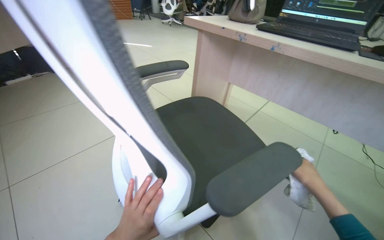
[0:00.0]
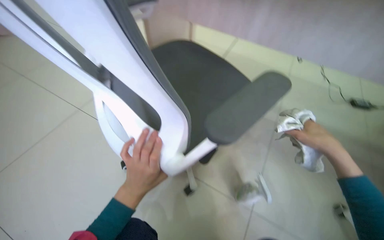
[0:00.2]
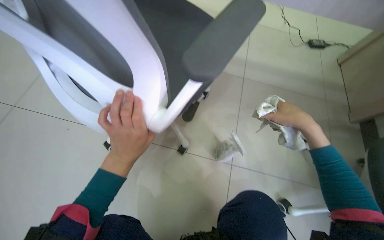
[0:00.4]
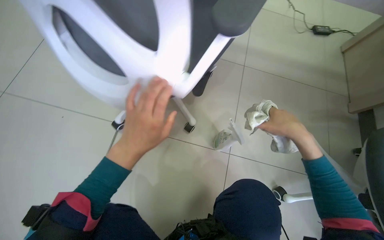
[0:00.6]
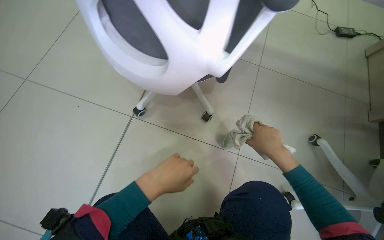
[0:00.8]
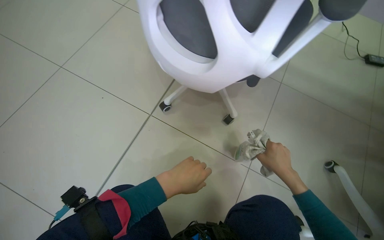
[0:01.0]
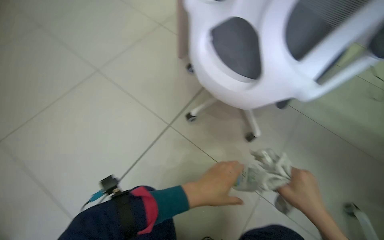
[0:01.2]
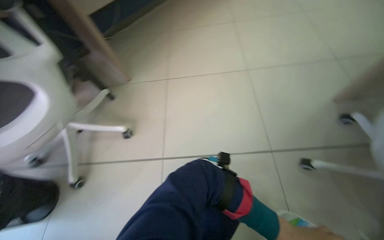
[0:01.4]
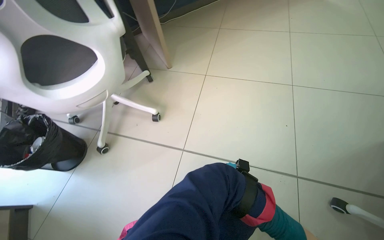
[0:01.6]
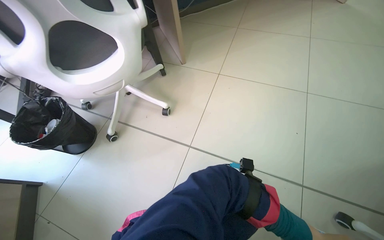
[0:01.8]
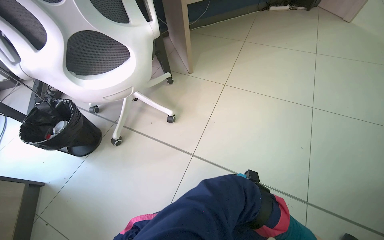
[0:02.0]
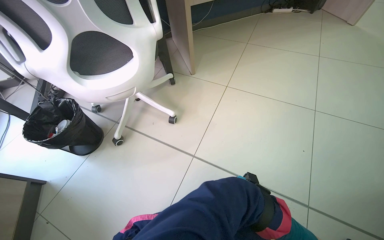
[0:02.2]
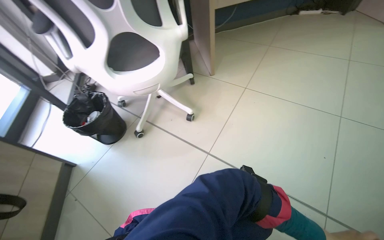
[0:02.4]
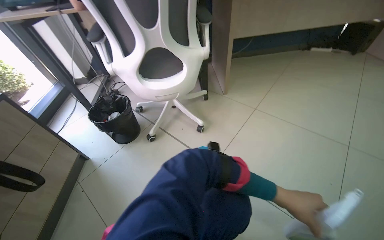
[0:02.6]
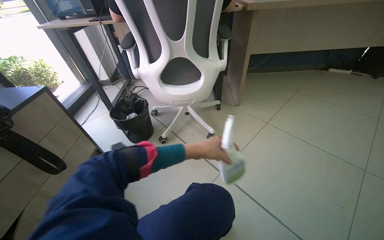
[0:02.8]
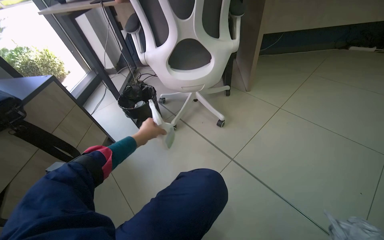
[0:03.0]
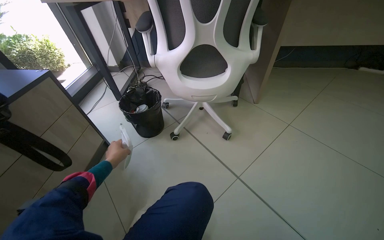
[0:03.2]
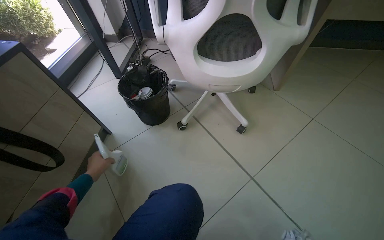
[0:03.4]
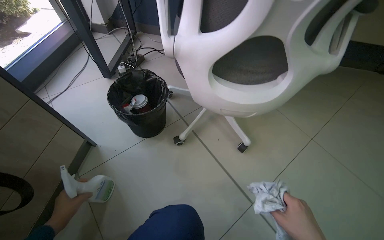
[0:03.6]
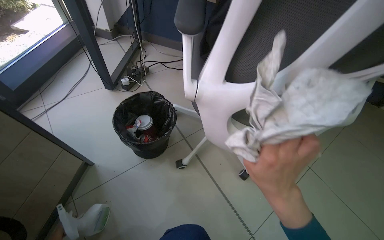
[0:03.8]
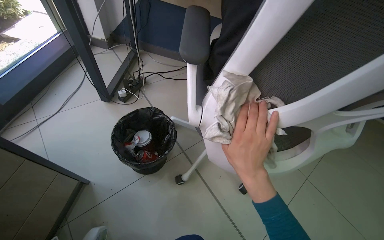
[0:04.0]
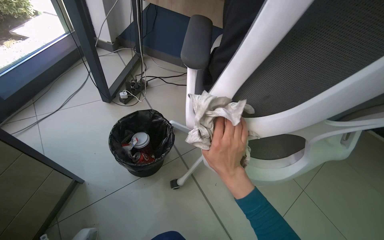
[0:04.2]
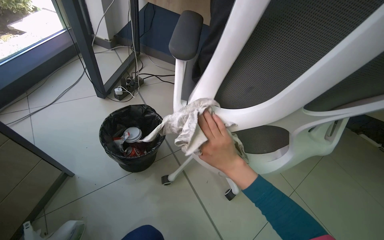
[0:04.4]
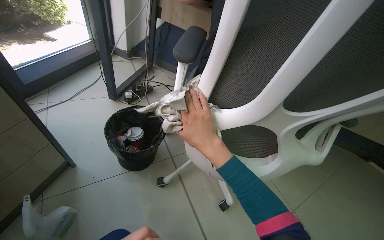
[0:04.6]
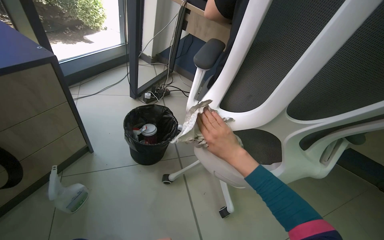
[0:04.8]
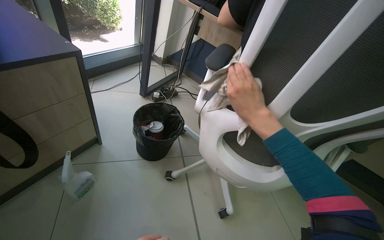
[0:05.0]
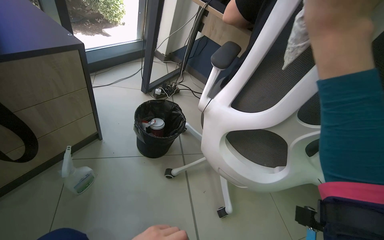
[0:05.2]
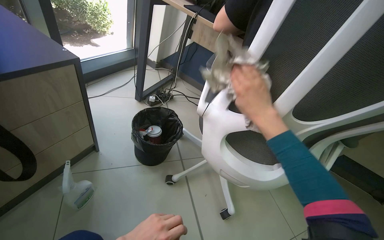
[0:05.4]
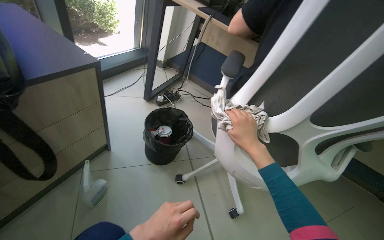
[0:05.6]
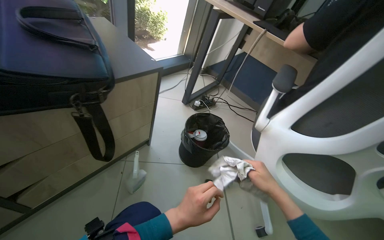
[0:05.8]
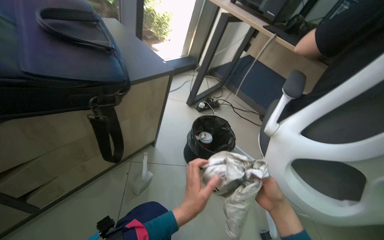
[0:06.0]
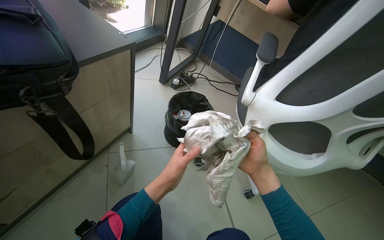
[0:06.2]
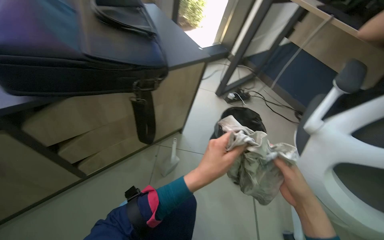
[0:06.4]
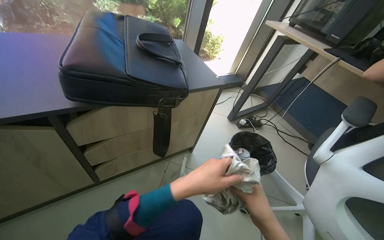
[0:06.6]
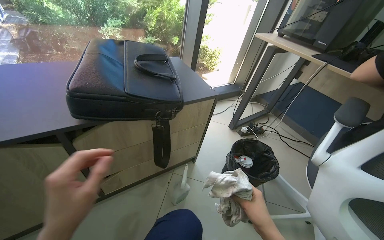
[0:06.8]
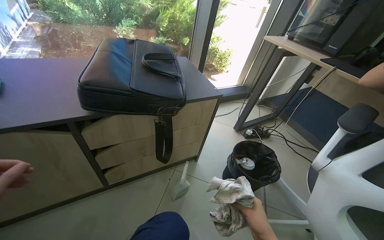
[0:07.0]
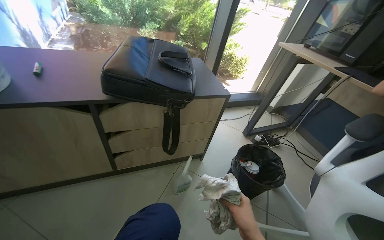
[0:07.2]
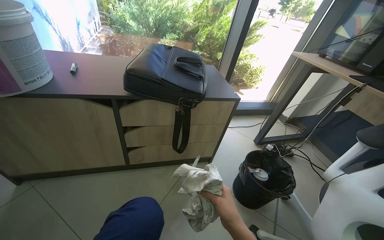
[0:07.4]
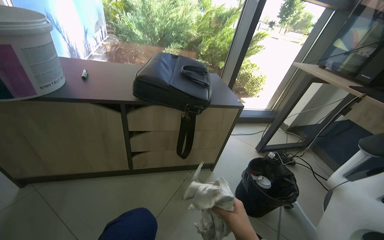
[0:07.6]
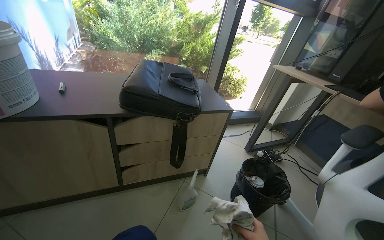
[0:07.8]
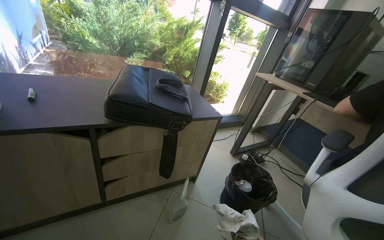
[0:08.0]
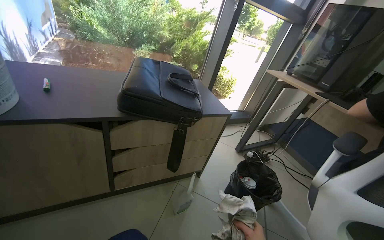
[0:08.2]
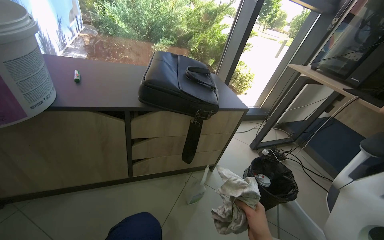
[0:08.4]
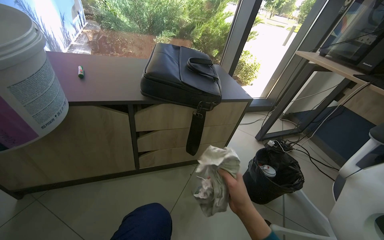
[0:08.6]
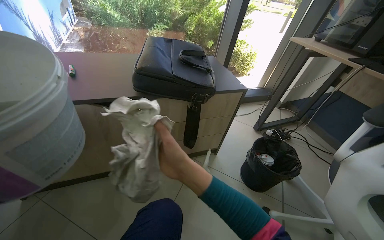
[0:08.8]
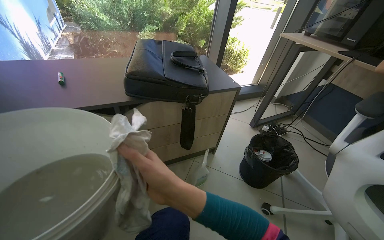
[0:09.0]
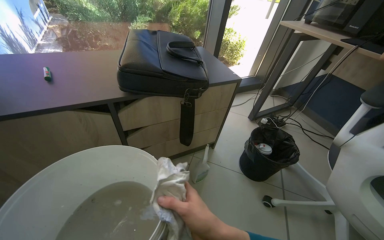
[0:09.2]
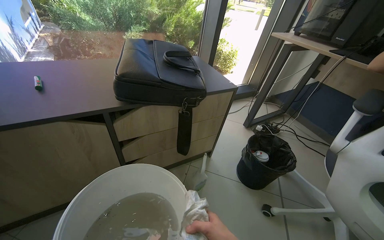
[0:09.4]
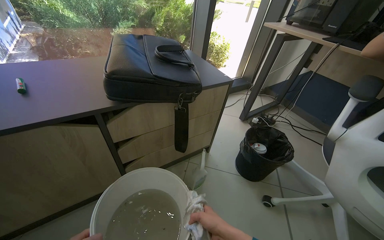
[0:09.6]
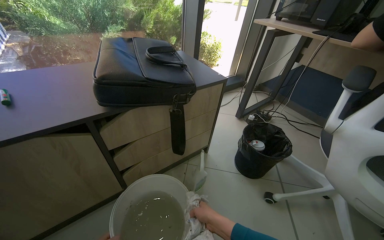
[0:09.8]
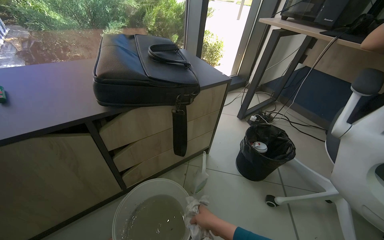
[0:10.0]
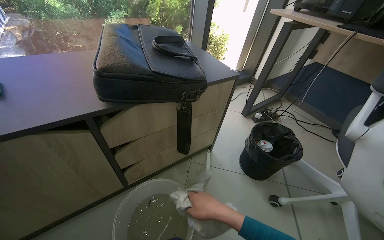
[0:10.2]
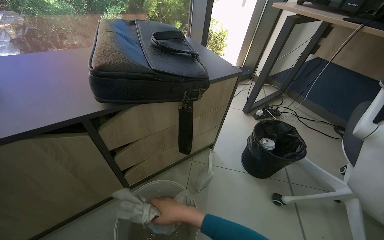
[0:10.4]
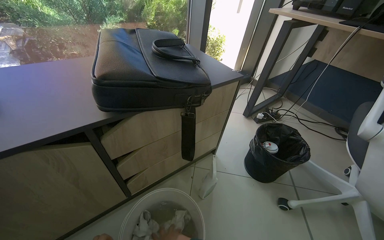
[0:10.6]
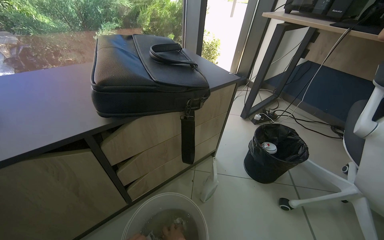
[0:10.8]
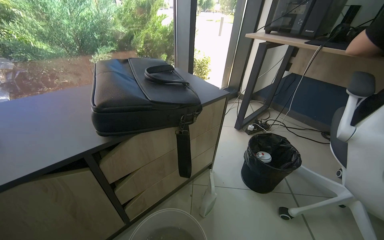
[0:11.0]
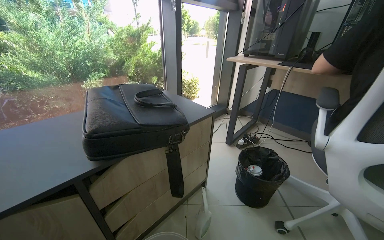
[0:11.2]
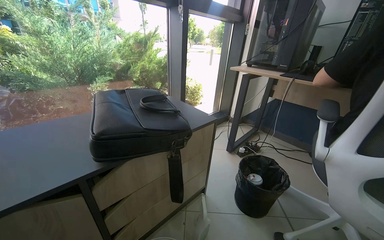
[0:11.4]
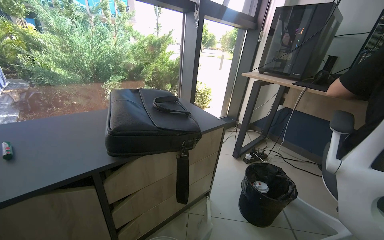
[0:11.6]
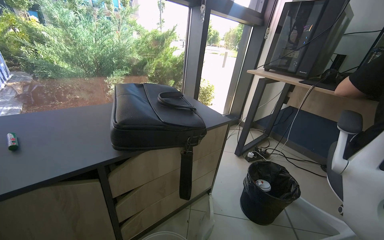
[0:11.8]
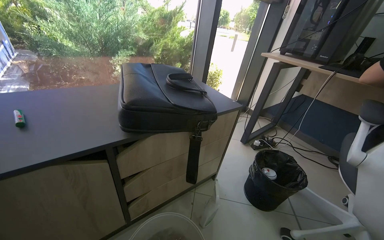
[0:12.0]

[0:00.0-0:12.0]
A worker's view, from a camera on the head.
Job: wiping surfaces.
The whole recording: Cleaning office chair. The worker cleans the base, wheels, seat, and back of office chairs with a cloth and spray, periodically rinsing the cloth in a bucket.
0:00.0 to 0:01.6: The head rotates about 60 degrees to the left. The wearer looks about 20 degrees further downward.
0:01.6 to 0:03.0: The wearer looks approximately 30 degrees further to the left.
0:03.0 to 0:04.4: The head travels approximately 60 cm.
0:04.4 to 0:06.0: The wearer looks roughly 30 degrees further to the left. The wearer looks some 15 degrees further upward.
0:06.0 to 0:07.6: The wearer looks approximately 35 degrees further to the left. The view tilts some 15 degrees upward.
0:10.4 to 0:12.0: The view tips upward by approximately 15 degrees.

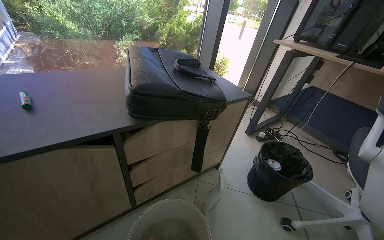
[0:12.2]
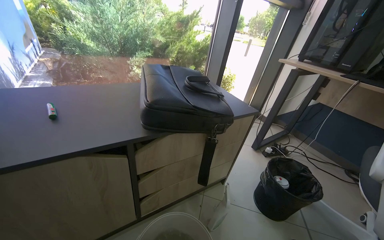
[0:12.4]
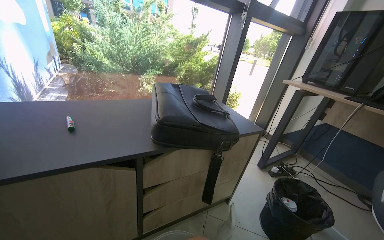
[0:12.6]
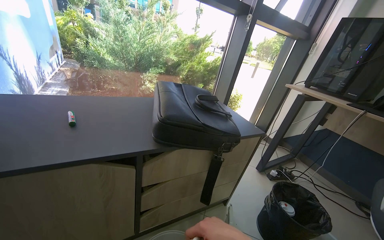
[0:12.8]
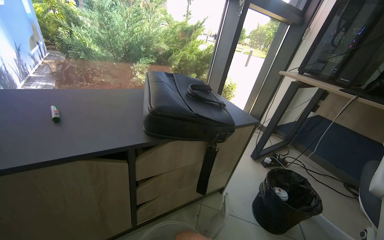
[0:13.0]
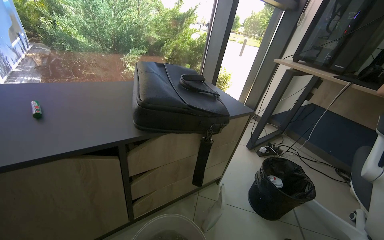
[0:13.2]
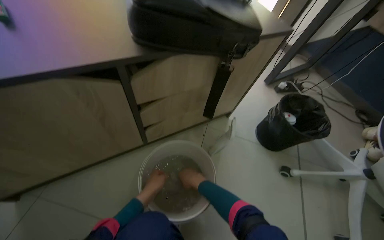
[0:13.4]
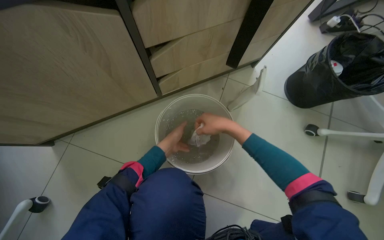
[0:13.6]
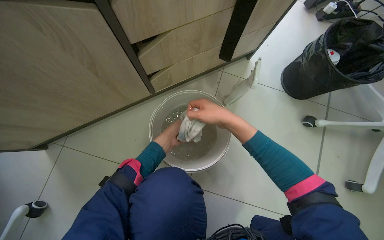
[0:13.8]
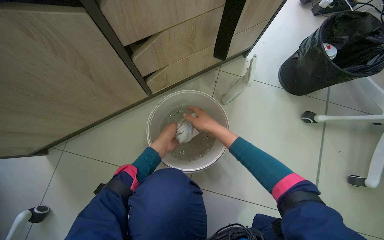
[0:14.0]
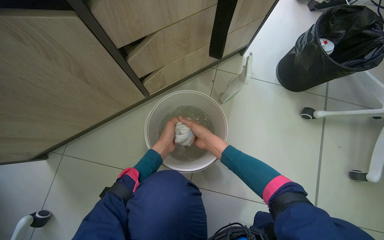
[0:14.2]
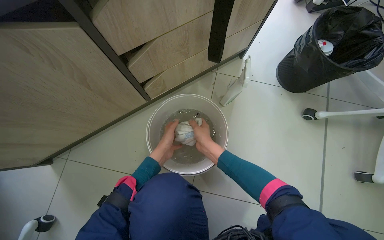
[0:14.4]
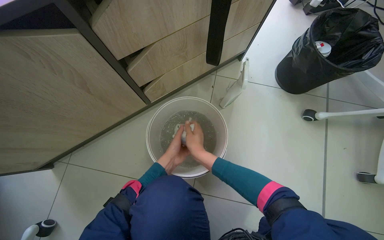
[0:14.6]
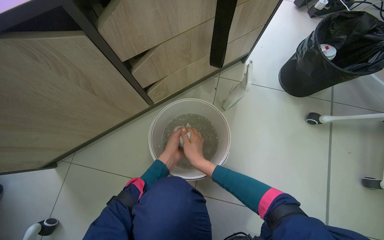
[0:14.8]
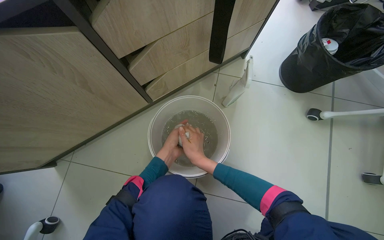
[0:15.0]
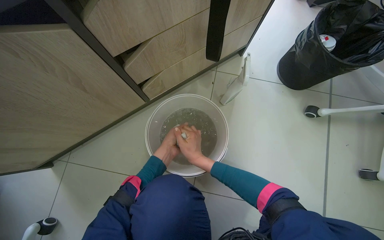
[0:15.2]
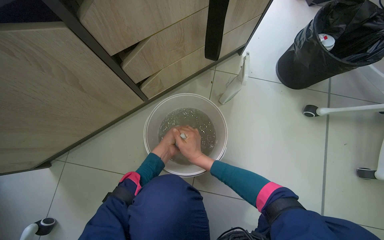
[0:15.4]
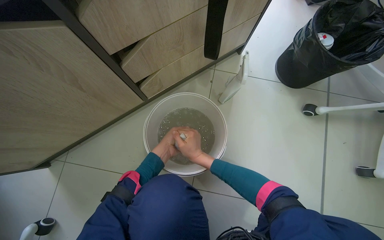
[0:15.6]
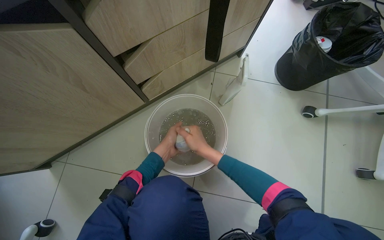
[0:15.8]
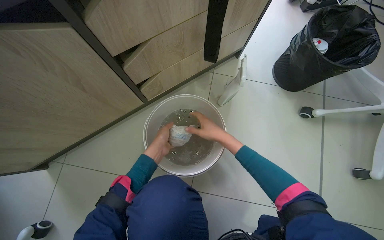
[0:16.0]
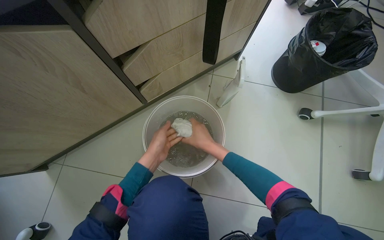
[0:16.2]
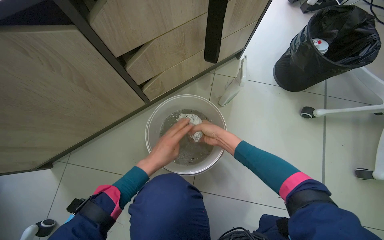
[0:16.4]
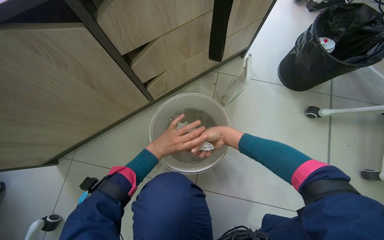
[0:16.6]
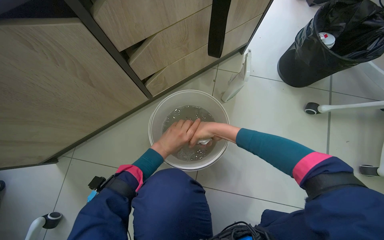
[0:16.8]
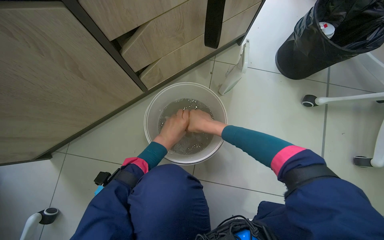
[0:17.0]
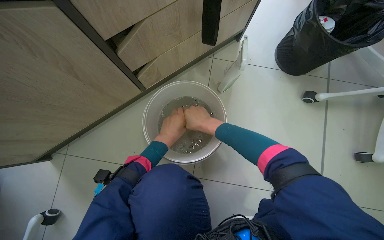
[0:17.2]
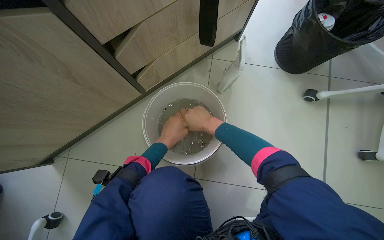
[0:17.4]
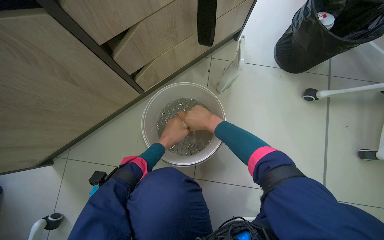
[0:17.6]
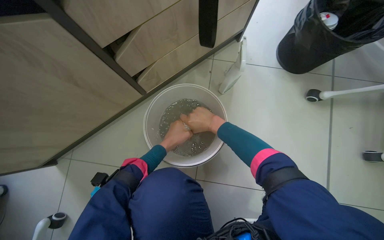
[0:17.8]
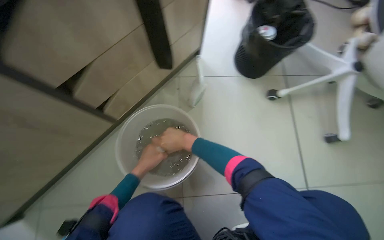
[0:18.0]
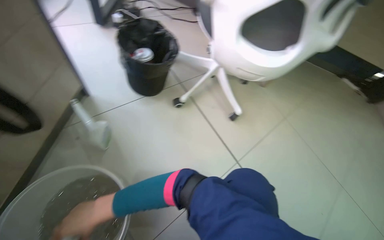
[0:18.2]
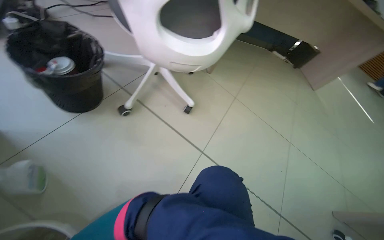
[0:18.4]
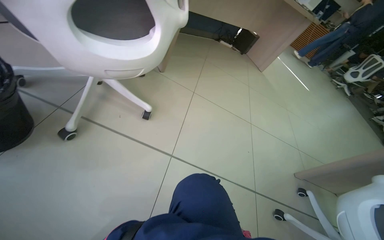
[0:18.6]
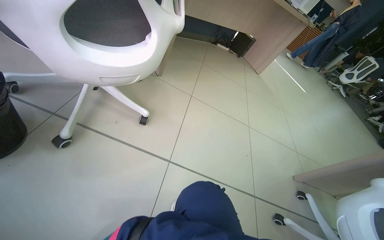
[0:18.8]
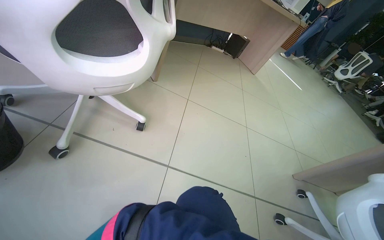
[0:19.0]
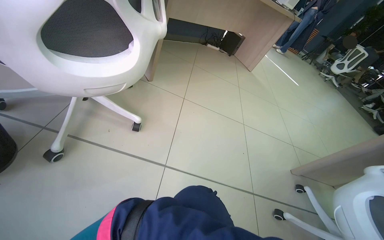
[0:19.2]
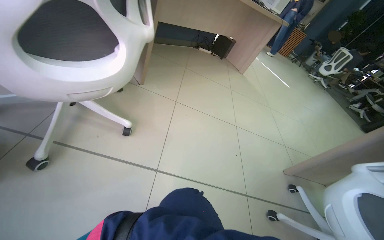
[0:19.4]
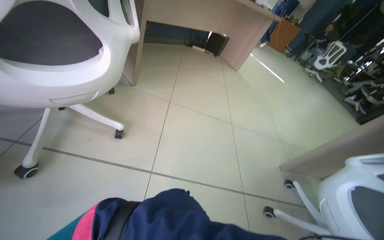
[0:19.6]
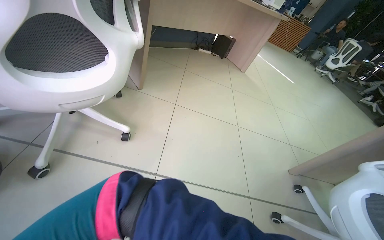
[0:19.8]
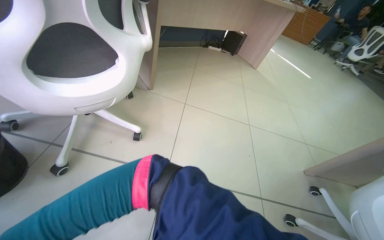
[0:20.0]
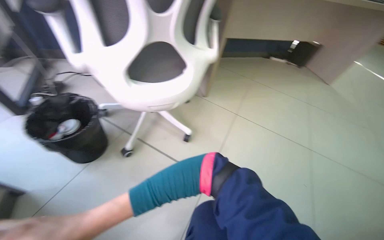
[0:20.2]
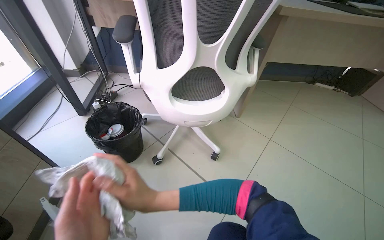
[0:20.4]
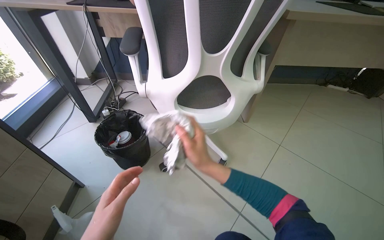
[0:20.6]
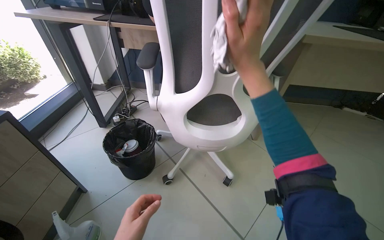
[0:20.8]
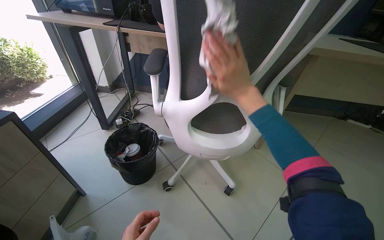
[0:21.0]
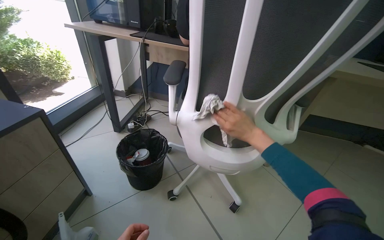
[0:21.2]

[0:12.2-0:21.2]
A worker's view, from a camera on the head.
Job: wiping surfaces.
The whole recording: Cleaning office chair. The worker cleans the base, wheels, seat, and back of office chairs with a cloth and spray, periodically rinsing the cloth in a bucket.
0:12.2 to 0:13.8: The wearer looks some 40 degrees further downward.
0:13.8 to 0:15.2: The right hand travels down the picture by roughly 10 cm.
0:15.2 to 0:16.6: The right hand travels to the right by some 10 cm.
0:16.6 to 0:18.2: The wearer looks approximately 50 degrees further to the right.
0:18.2 to 0:19.8: The wearer's head swings approximately 45 degrees to the right.
0:19.8 to 0:21.2: The head rotates about 50 degrees to the left. The camera pitches upward, by roughly 20 degrees.
